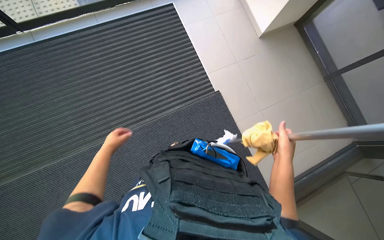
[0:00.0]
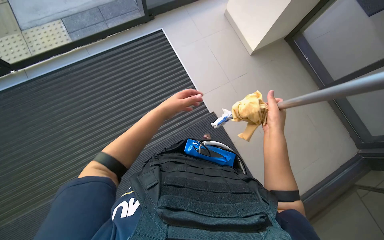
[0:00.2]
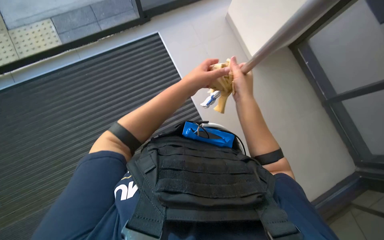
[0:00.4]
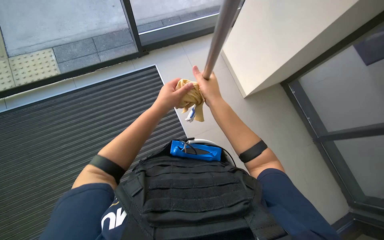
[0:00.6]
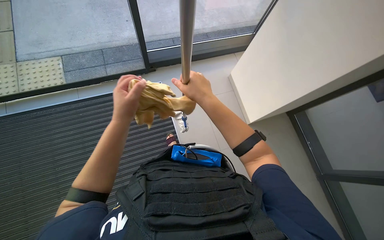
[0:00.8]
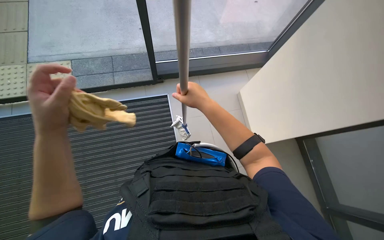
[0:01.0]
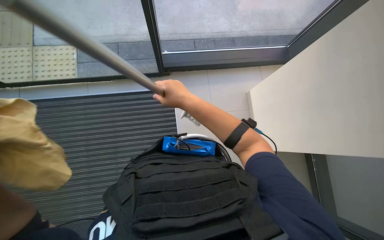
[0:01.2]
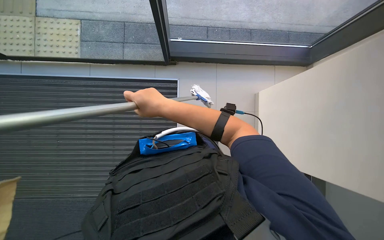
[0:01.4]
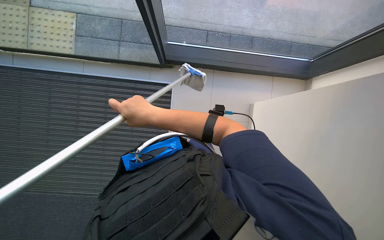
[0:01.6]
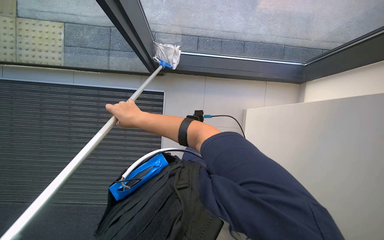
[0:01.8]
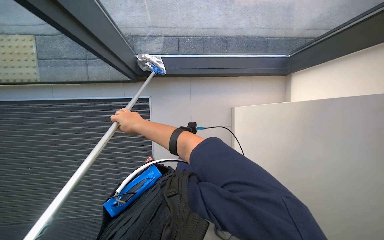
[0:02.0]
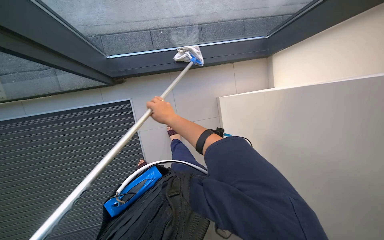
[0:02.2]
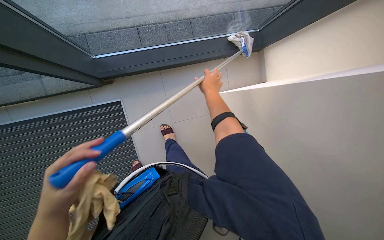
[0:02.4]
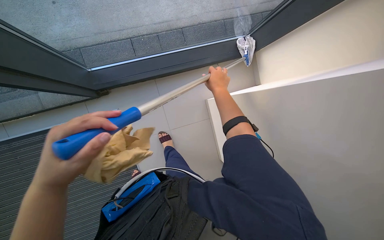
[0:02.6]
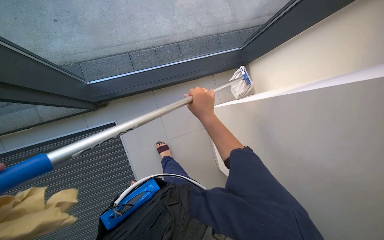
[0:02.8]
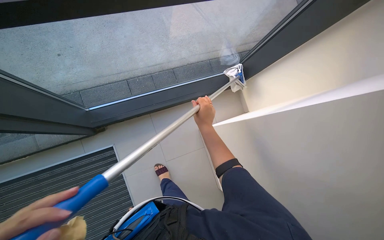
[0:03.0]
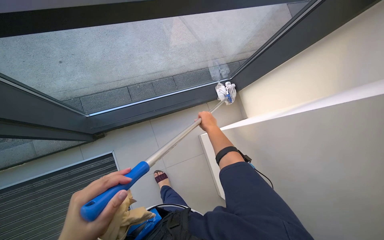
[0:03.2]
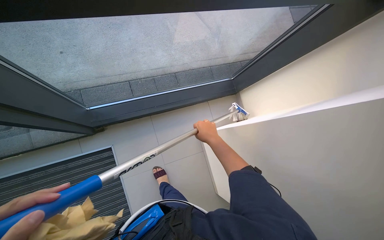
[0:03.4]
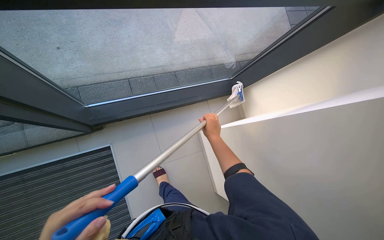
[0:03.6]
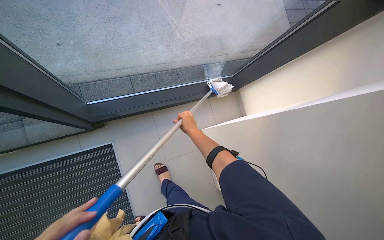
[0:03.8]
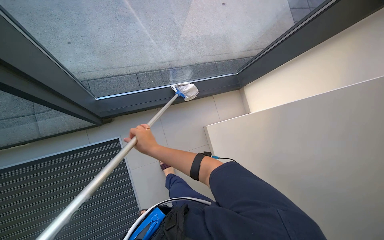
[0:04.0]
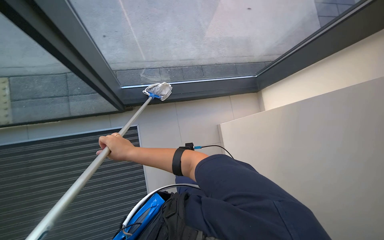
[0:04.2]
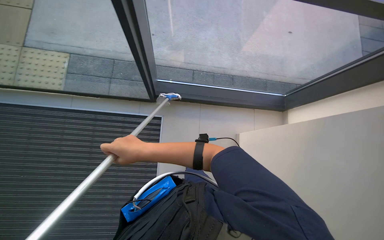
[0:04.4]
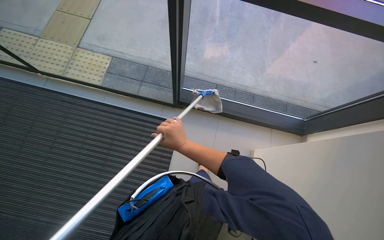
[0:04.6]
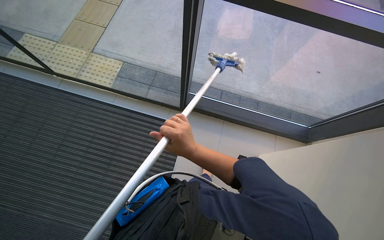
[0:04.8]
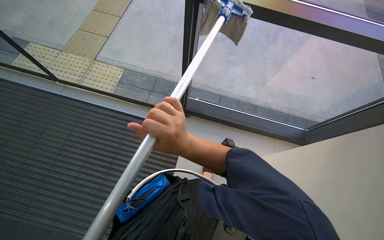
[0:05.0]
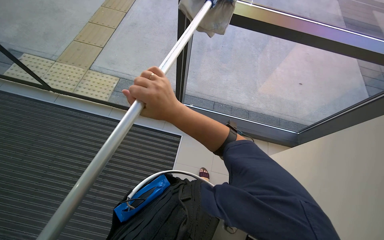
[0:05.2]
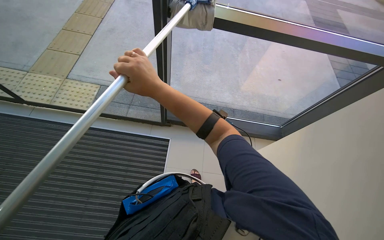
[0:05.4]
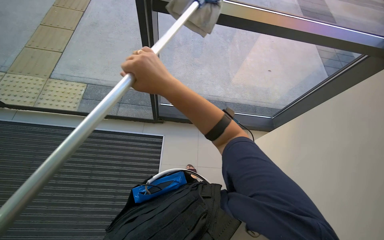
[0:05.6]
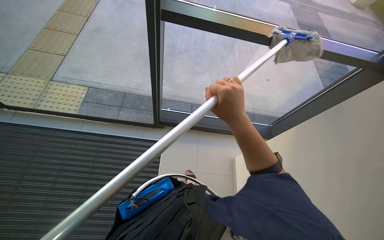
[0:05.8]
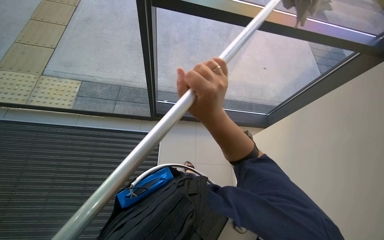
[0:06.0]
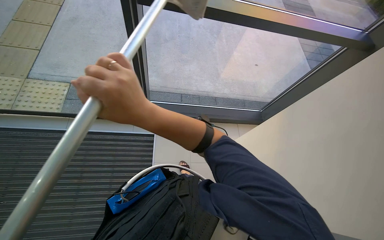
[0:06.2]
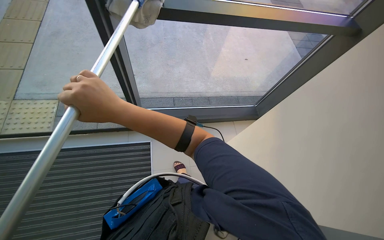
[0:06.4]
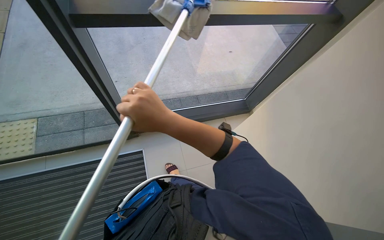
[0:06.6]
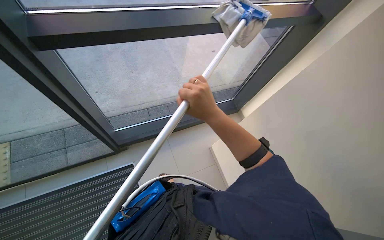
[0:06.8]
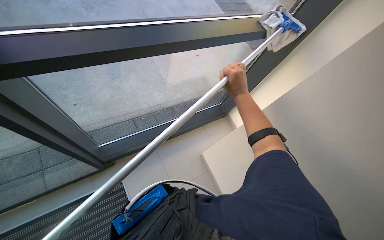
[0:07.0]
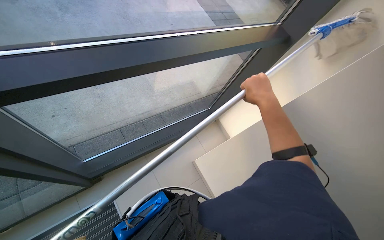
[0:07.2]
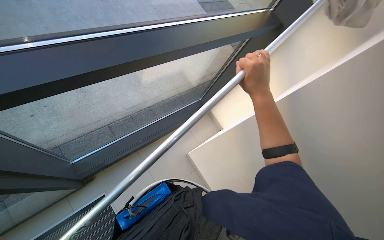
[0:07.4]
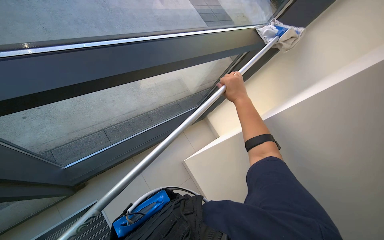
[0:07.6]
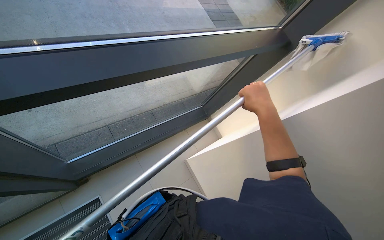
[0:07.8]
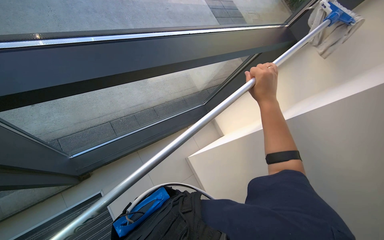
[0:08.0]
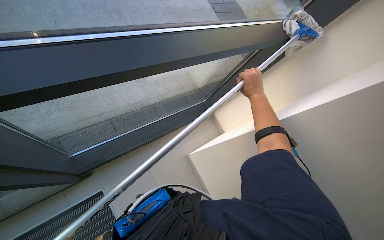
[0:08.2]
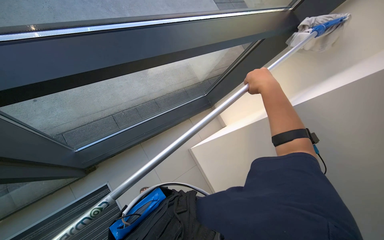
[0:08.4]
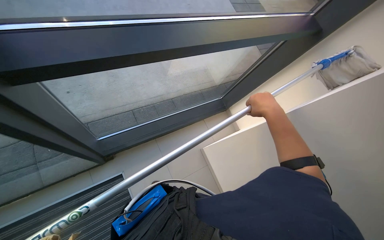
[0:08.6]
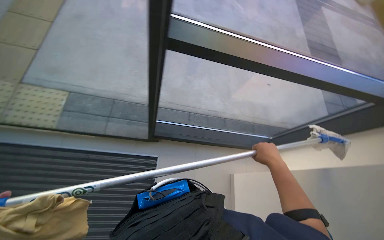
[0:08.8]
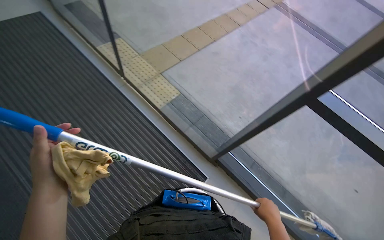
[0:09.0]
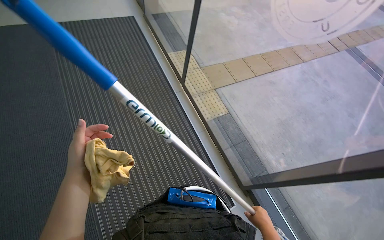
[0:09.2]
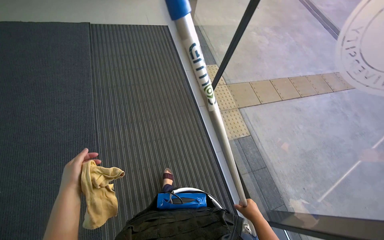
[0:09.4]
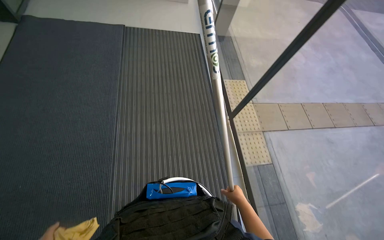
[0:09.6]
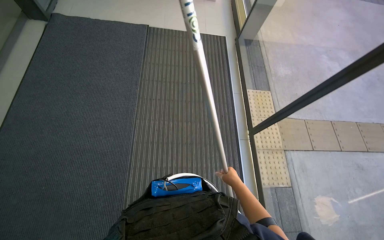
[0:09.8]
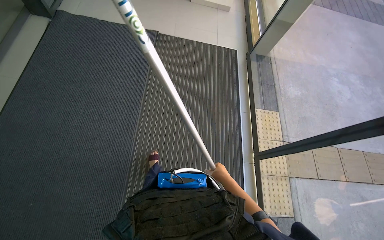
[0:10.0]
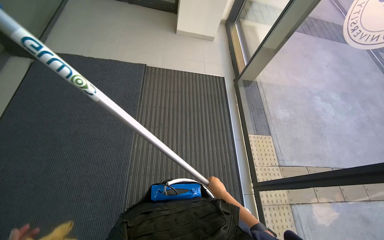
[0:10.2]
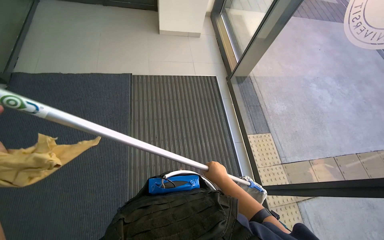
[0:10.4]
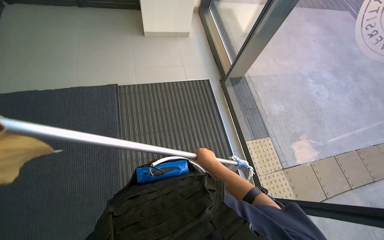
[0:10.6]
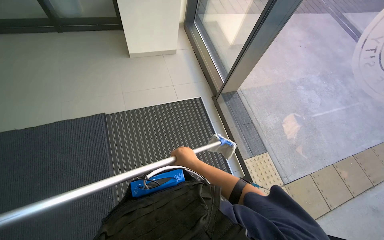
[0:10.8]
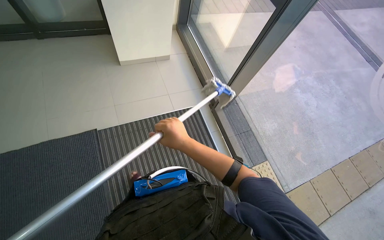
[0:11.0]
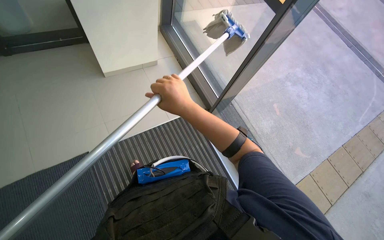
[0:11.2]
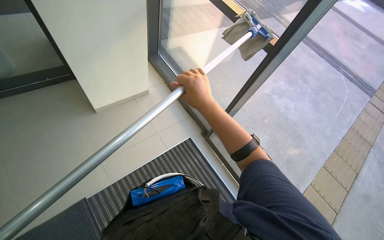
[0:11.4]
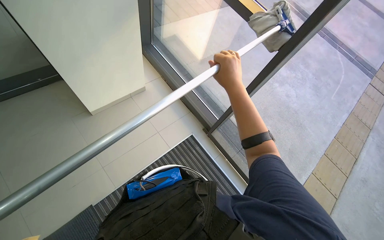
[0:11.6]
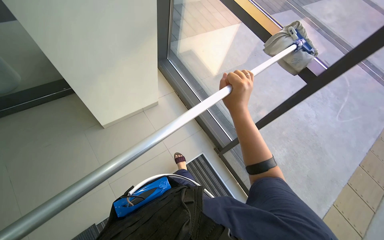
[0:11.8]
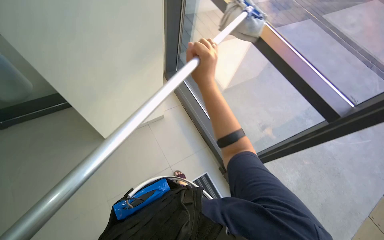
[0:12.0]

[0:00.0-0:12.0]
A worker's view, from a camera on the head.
Job: cleaning windows.
The whole recording: Cleaning large windows. The worker prepares the cleaning pole and cloth, then cleans the large windows and frames.
0:03.0 to 0:04.4: The right hand heads to the left, nearer to the camera and down the picture, covering about 50 cm.
0:04.4 to 0:06.0: The wearer looks approximately 15 degrees further upward. The right hand goes left and right, about 25 cm each way, reversing 2 times.
0:06.0 to 0:07.6: The head rotates about 25 degrees to the right. The right hand is displaced farther from the camera by roughly 25 cm, and goes to the left and returns, roughly 10 cm each way.
0:07.6 to 0:09.0: The wearer looks roughly 60 degrees further to the left.
0:09.0 to 0:10.4: The camera is carried roughly 80 cm. The head rotates about 35 degrees to the left. The view tips upward by about 20 degrees.
0:10.4 to 0:12.0: The camera is carried about 1 m. The head turns to the right by roughly 25 degrees.

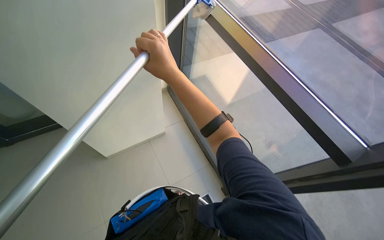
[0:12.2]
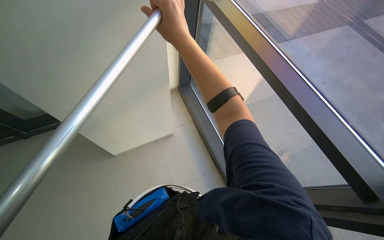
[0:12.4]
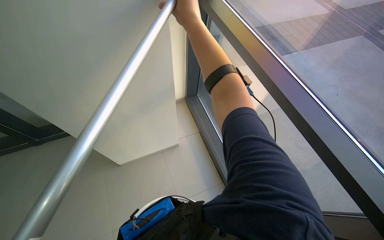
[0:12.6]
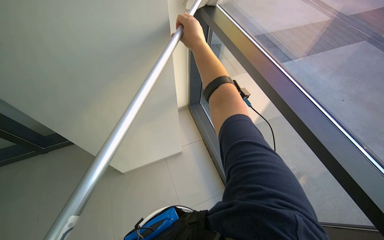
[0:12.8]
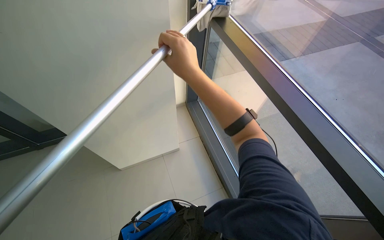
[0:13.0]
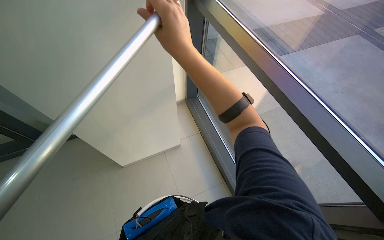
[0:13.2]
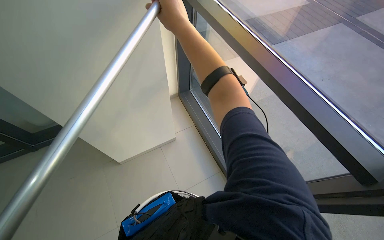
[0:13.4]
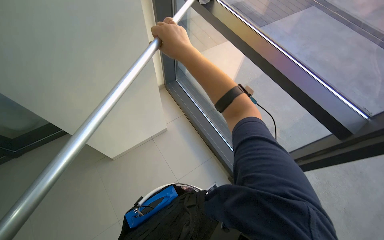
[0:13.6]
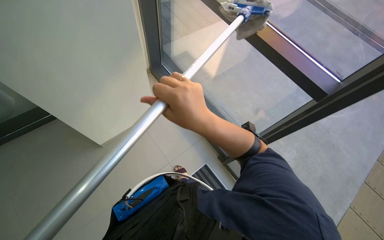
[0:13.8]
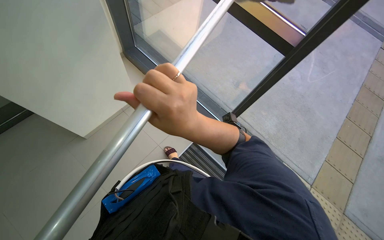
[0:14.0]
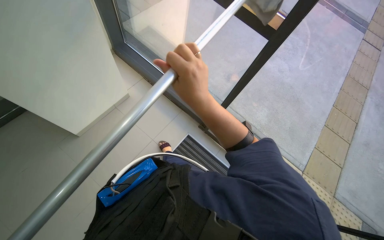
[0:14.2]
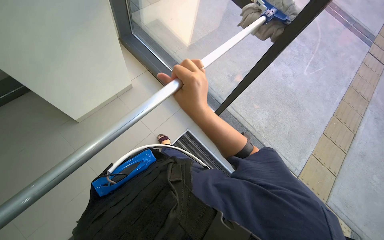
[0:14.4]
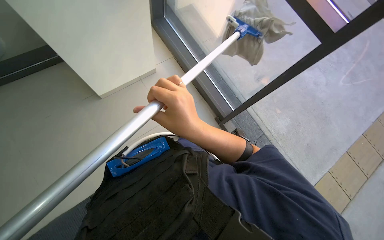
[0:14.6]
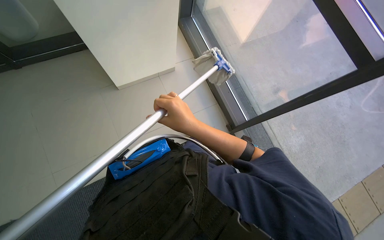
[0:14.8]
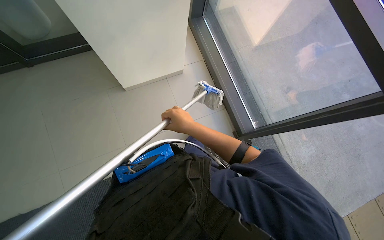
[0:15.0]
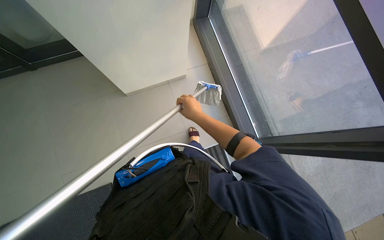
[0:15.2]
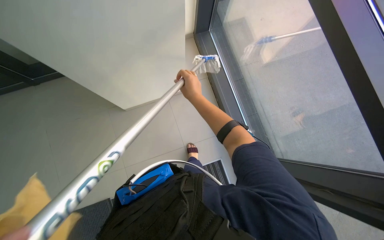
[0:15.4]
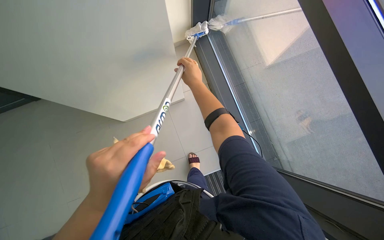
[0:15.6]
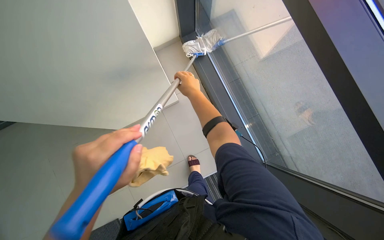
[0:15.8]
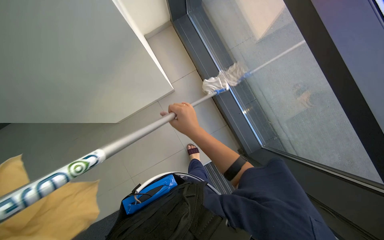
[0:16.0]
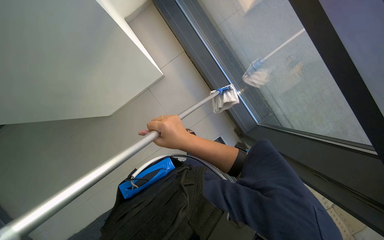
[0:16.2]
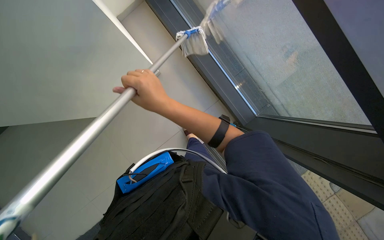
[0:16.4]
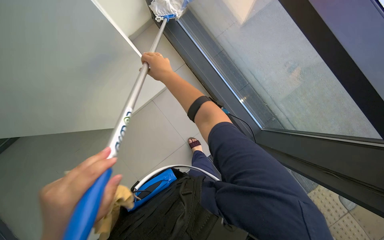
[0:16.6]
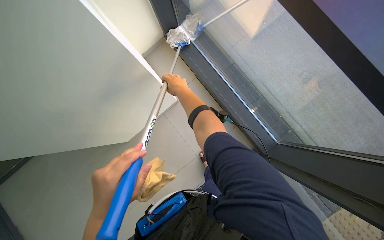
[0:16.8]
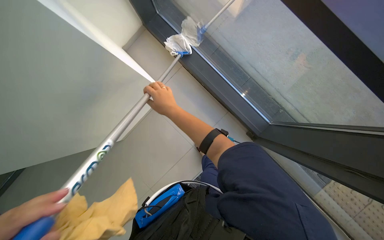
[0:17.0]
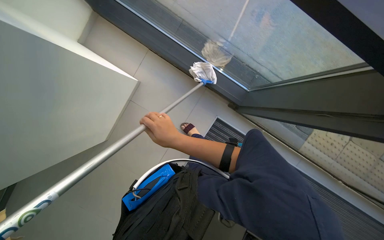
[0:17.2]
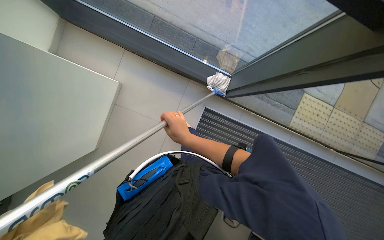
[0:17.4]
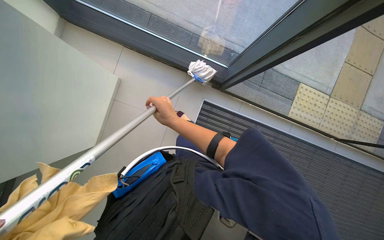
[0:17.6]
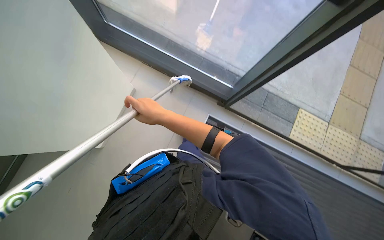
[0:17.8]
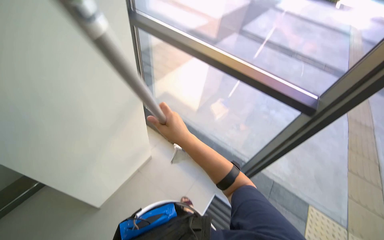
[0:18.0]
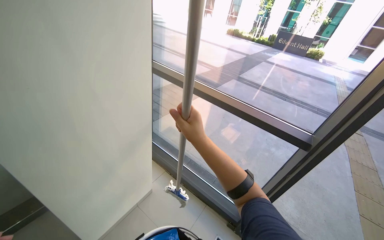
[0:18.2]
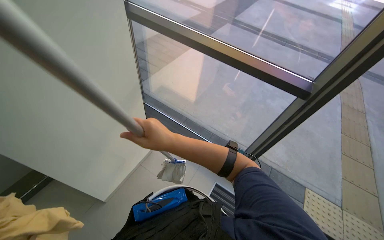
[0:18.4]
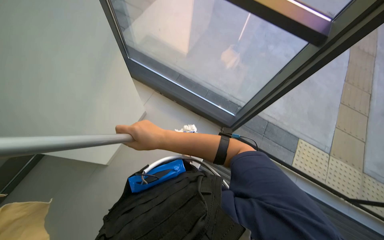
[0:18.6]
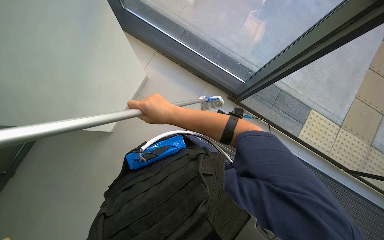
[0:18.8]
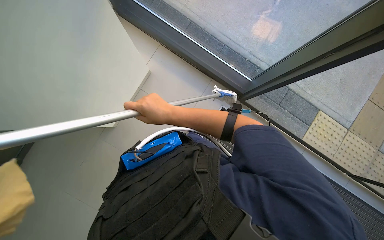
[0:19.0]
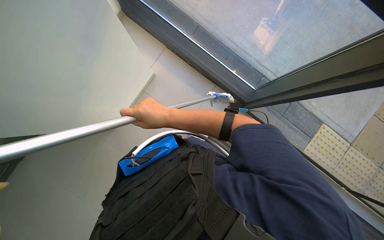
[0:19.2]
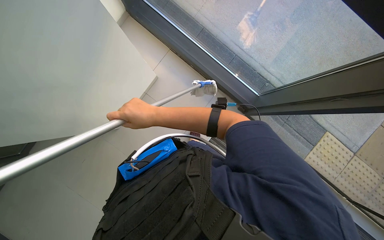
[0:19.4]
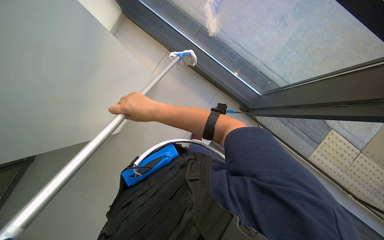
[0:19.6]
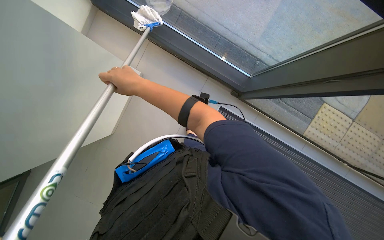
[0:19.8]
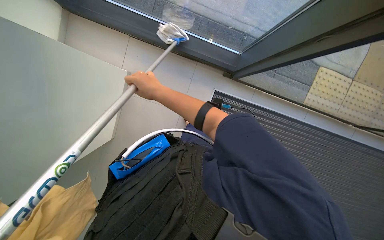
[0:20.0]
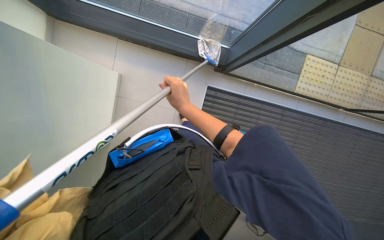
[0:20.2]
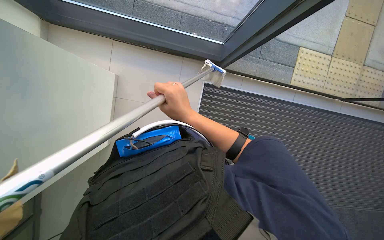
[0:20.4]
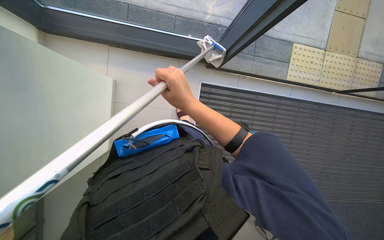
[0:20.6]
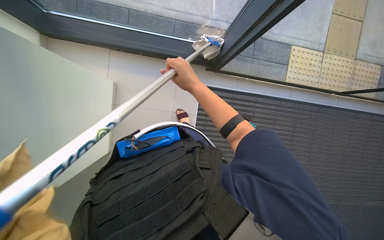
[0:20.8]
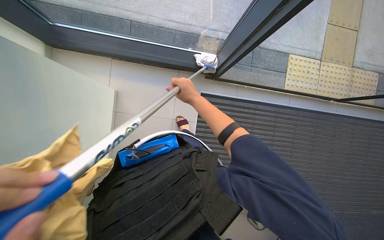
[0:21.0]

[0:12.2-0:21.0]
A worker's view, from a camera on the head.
Job: cleaning windows.
The whole recording: Cleaning large windows. The worker prepares the cleaning pole and cloth, then cleans the large windows and frames.
0:12.2 to 0:13.6: The right hand swings up and down the picture, some 15 cm each way, with 2 reversals.
0:15.2 to 0:16.6: The right hand moves up the picture, about 15 cm.
0:16.6 to 0:18.0: The view tips upward by about 30 degrees.
0:18.0 to 0:19.6: The camera pitches downward, by approximately 30 degrees.
0:19.6 to 0:21.0: Everything in view rotates roughly 30 degrees counterclockwise.
